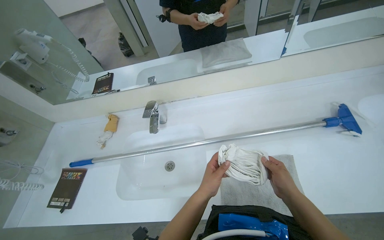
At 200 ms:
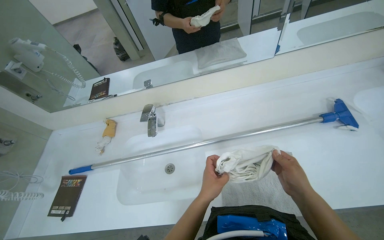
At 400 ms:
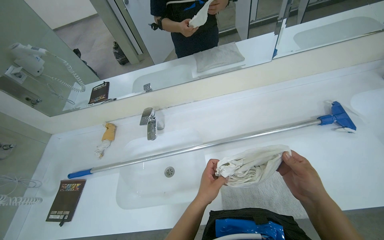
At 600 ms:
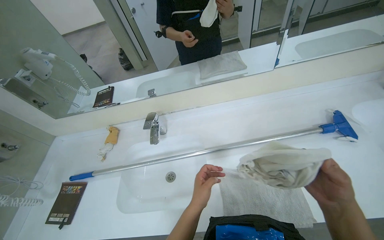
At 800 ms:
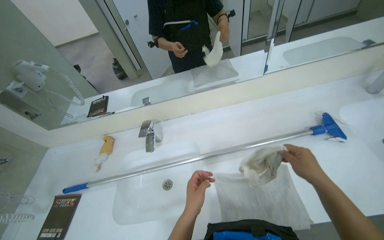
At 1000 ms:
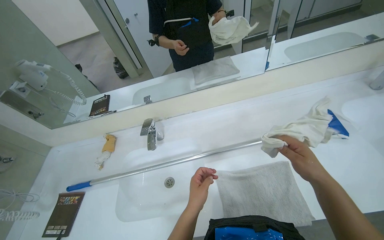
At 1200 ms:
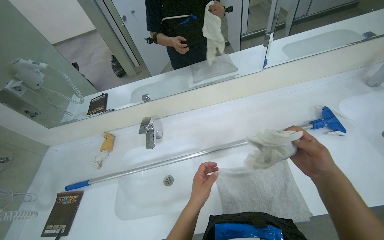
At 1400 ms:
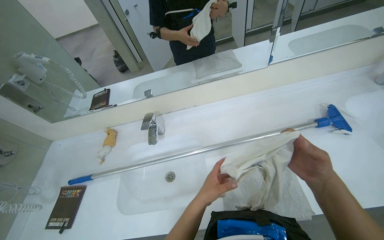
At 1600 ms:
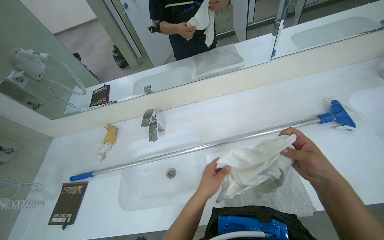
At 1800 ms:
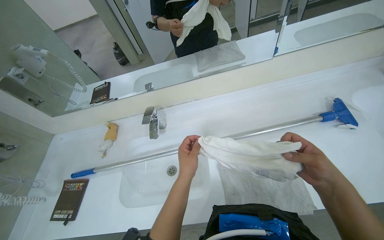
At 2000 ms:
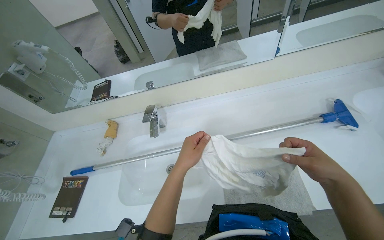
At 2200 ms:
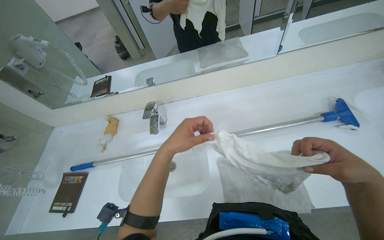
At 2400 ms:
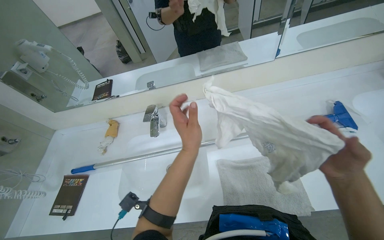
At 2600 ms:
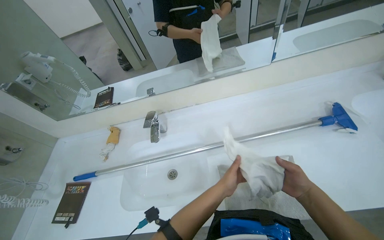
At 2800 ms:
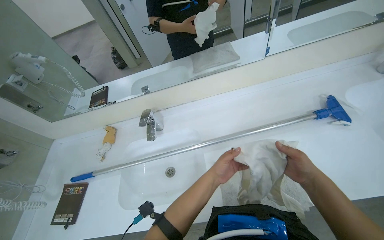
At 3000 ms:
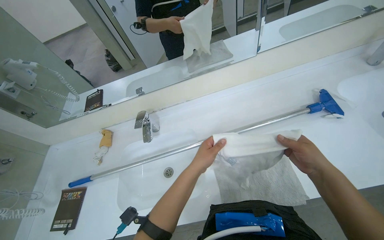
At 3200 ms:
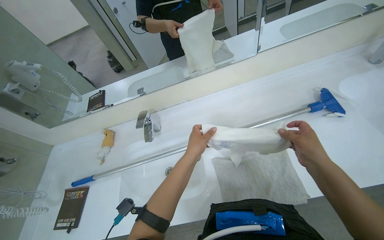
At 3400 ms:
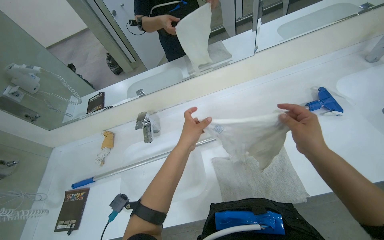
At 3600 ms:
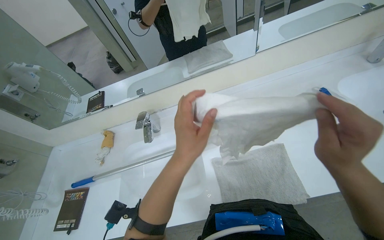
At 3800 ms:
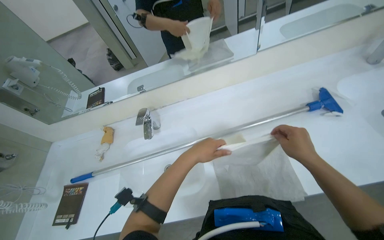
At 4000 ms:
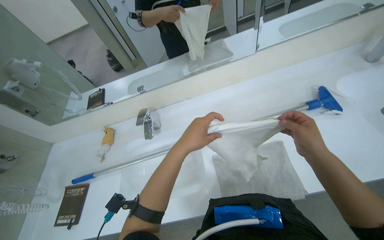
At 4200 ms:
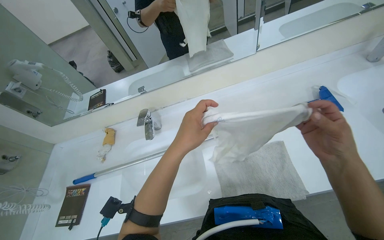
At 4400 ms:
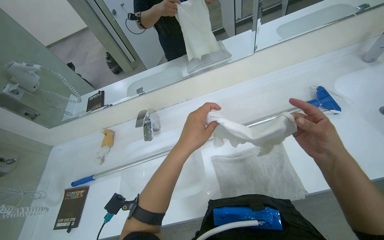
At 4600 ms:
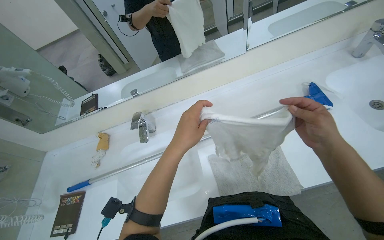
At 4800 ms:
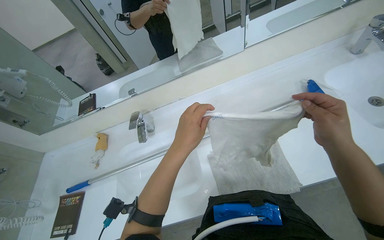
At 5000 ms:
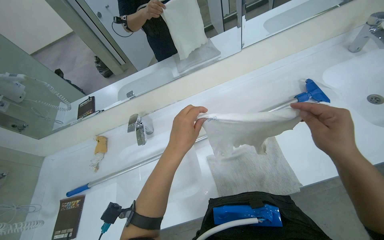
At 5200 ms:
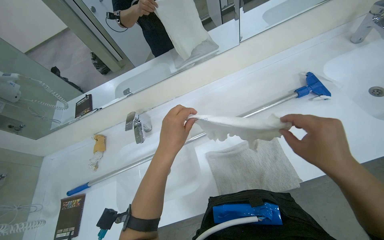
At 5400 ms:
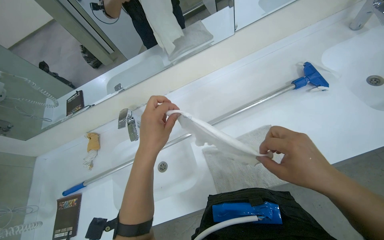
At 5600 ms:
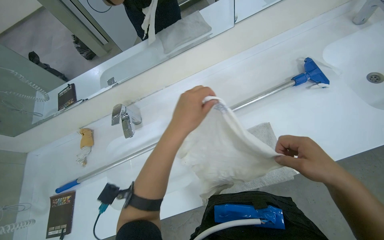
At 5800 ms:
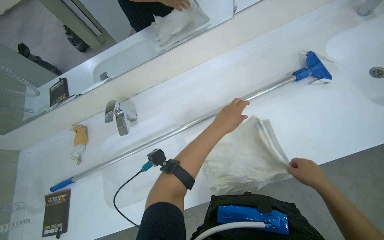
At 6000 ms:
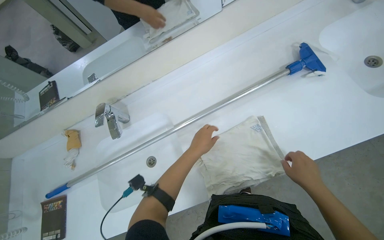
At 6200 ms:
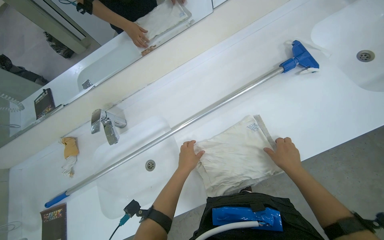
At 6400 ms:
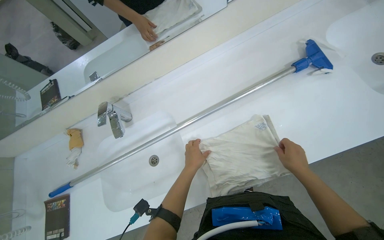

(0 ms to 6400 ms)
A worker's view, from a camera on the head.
Job: managing laundry.
The whole recording: Folding clean cloths. The worker folds several clean cloths on the counter.
0 ms - 1600 ms: The right hand moves nearer and farther over some 10 cm, changing direction 2 times.
1600 ms - 3200 ms: The left hand goes up and down the picture, about 15 cm each way, reversing 2 times.
3200 ms - 4800 ms: The right hand goes nearer and farther, approximately 15 cm each way, reversing 2 times, while the left hand swings nearer and farther, roughly 10 cm each way, with 2 reversals.
4800 ms - 6400 ms: The camera pitches downward, by roughly 10 degrees. The left hand shifts about 30 cm farther from the camera, while the right hand goes some 25 cm farther from the camera and down the picture.

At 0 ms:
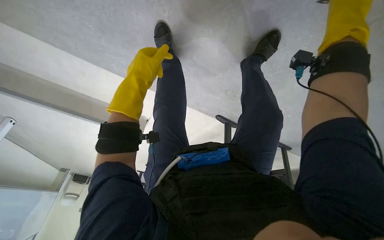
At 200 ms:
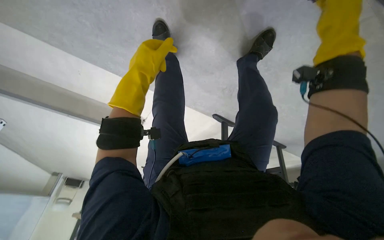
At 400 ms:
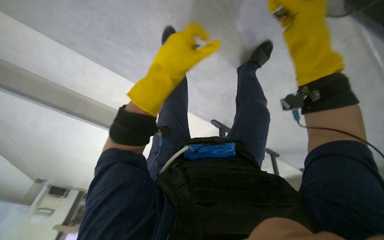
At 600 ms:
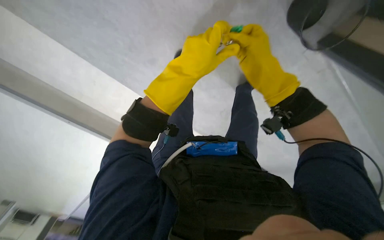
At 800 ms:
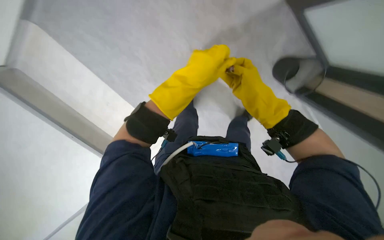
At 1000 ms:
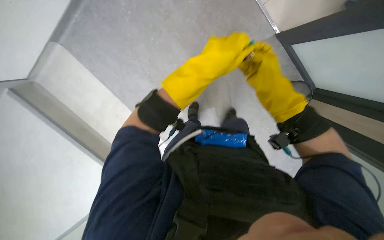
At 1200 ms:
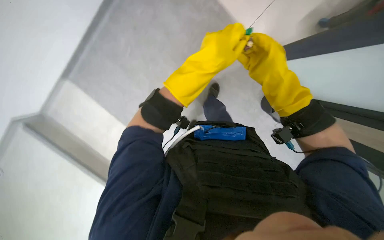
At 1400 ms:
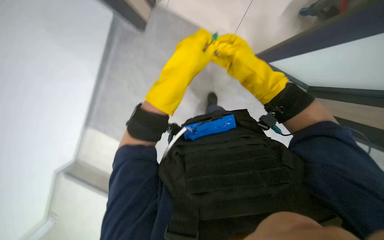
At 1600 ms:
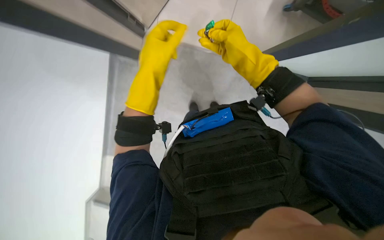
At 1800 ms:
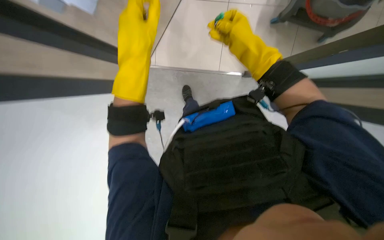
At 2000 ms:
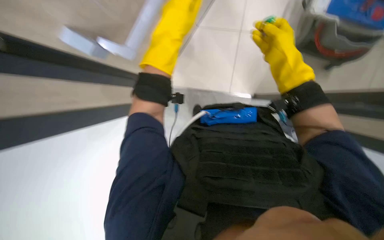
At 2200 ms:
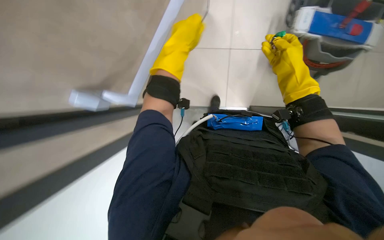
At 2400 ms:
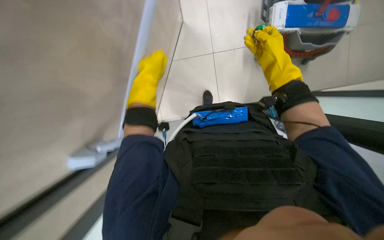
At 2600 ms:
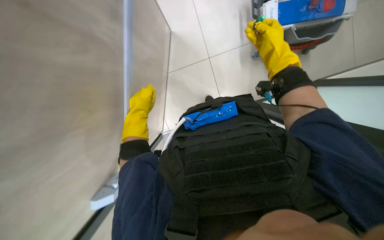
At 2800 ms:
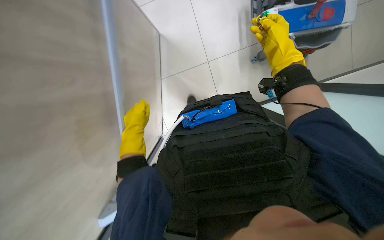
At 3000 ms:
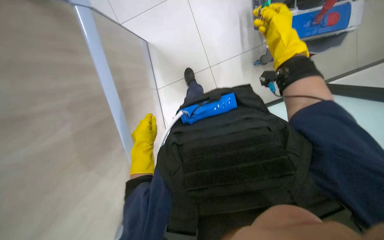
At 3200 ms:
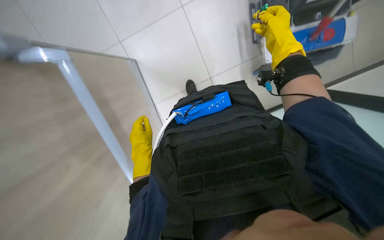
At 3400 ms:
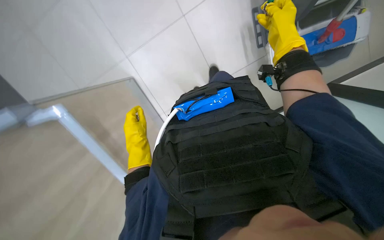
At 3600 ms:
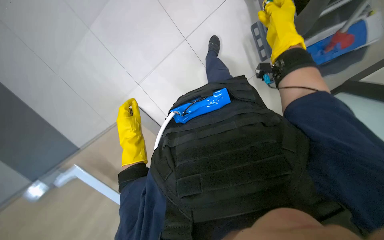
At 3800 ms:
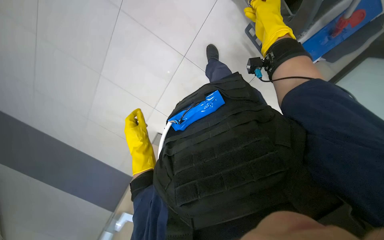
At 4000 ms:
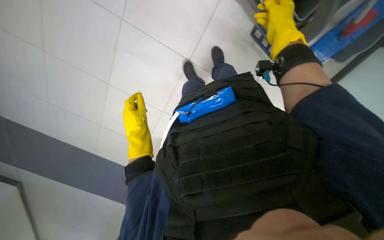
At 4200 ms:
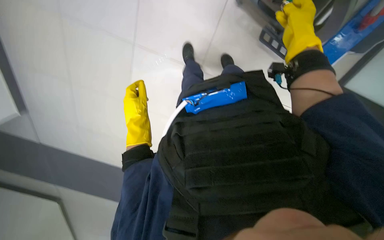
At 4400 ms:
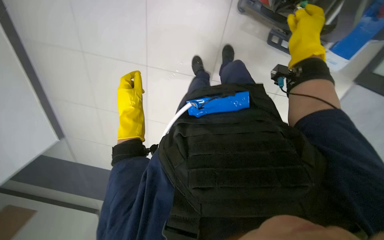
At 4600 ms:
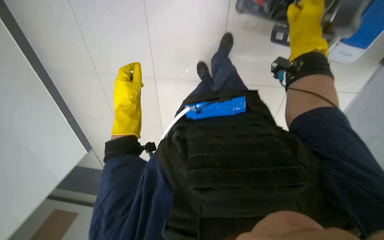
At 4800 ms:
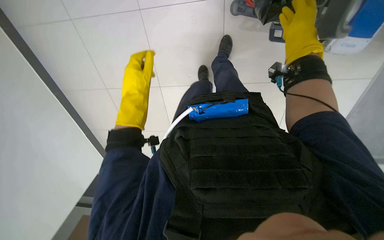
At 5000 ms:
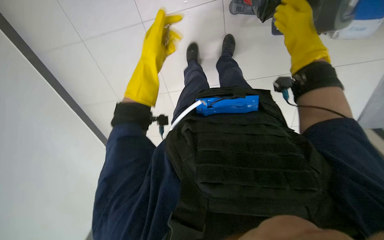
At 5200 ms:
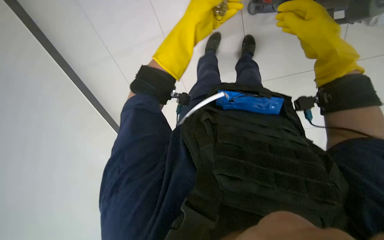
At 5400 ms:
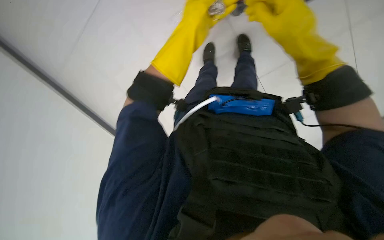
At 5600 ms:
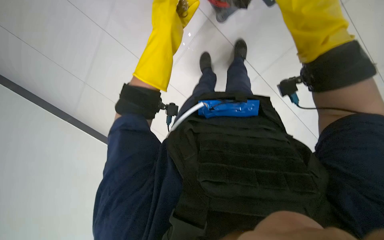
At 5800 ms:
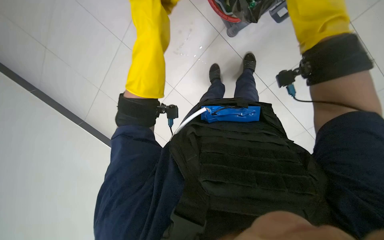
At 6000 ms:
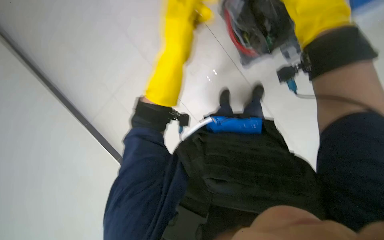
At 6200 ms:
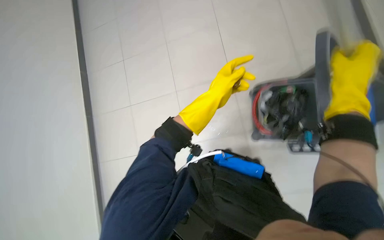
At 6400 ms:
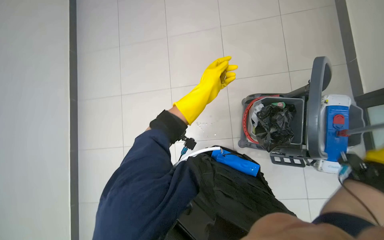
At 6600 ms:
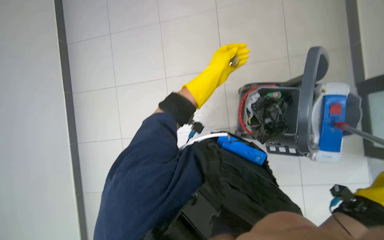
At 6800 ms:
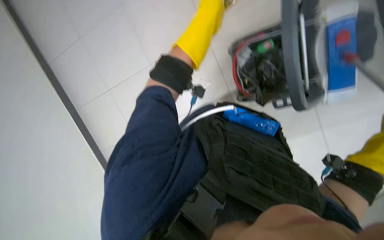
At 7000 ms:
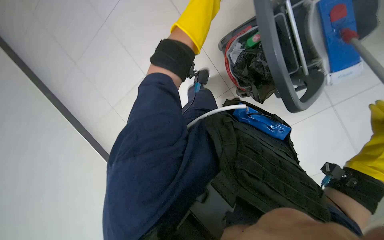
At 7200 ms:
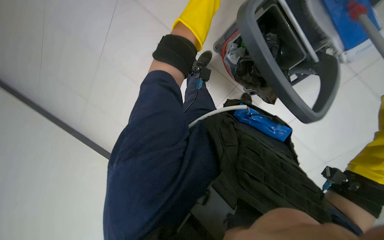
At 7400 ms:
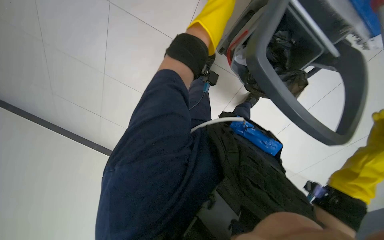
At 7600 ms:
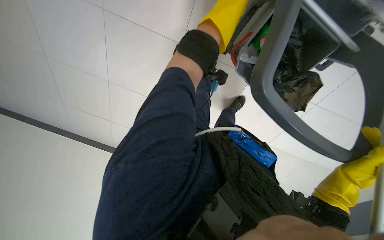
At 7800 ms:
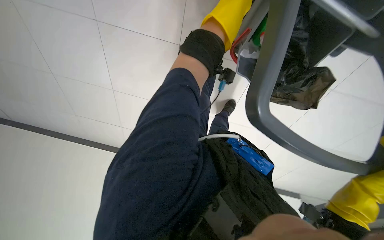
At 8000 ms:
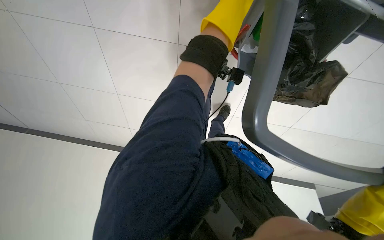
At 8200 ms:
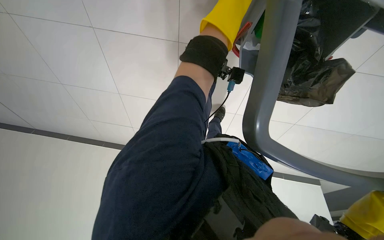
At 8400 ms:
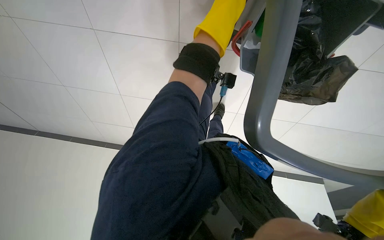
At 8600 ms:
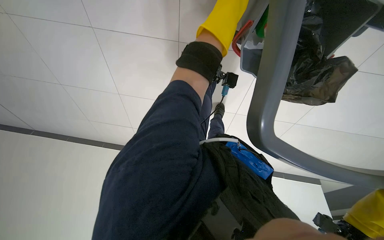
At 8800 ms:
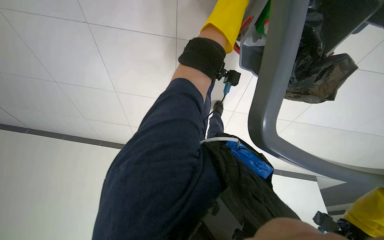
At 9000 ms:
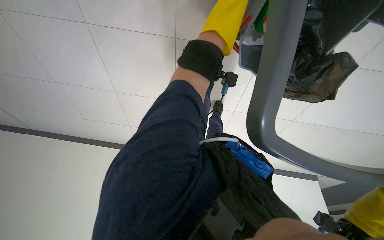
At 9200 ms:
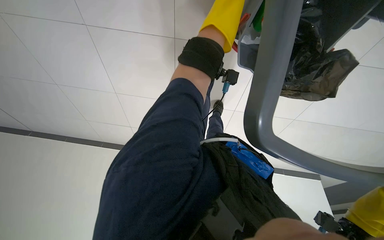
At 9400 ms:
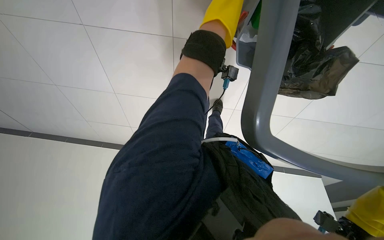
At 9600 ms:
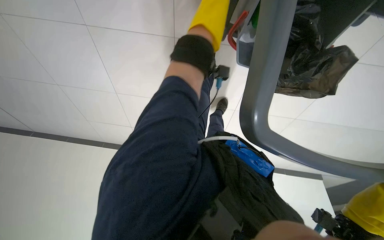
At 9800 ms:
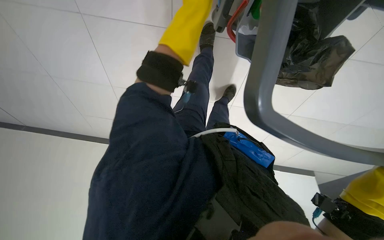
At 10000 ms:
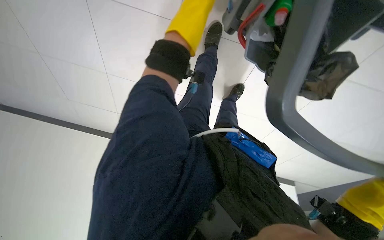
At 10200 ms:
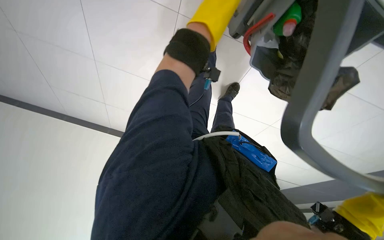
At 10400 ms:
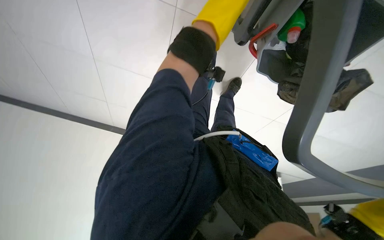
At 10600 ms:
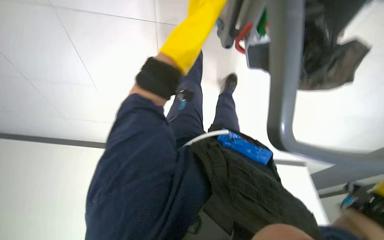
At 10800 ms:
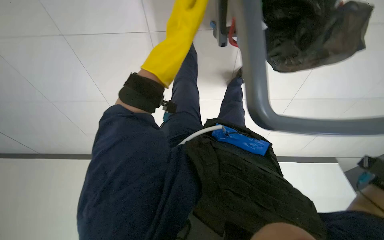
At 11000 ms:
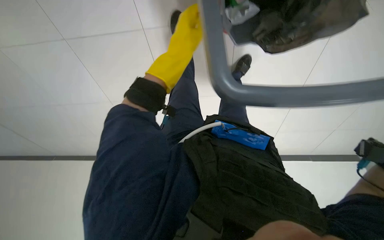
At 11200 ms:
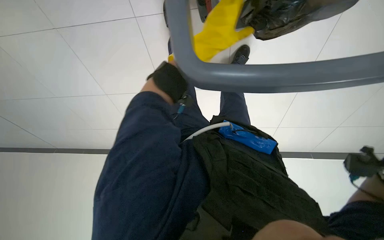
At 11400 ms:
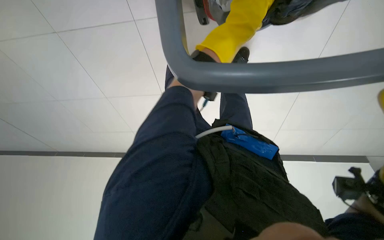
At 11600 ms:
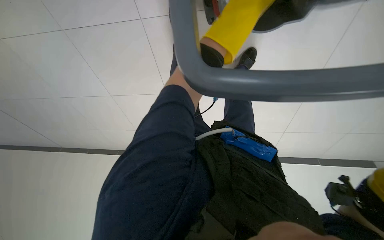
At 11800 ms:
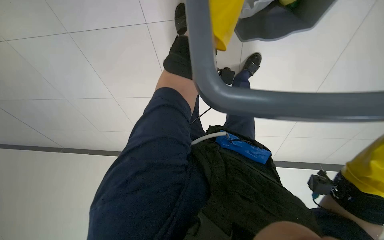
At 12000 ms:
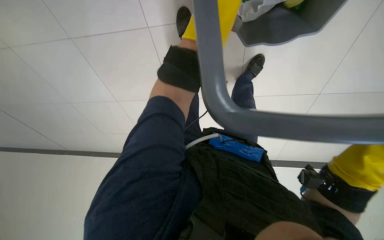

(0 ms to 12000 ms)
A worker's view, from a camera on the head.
Job: organizing items.
The whole recording: Organizing cleaning cart tools. The worker organizes various cleaning tools on the cart, including a spray bottle, mop, and cloth.
0 ms - 1600 ms: The wearer looks about 15 degrees further upward. The left hand shifts about 20 cm nearer to the camera, and travels to the right and back again, some 10 cm each way.
1600 ms - 3000 ms: The left hand is displaced farther from the camera, down the picture and to the left by about 25 cm. Meanwhile the right hand shifts roughly 10 cm to the right.
3000 ms - 4400 ms: The left hand goes some 15 cm up the picture and nearer to the camera.
4400 ms - 6000 ms: The left hand heads nearer to the camera and up the picture, covering roughly 25 cm, while the right hand heads nearer to the camera, covering roughly 15 cm.
9000 ms - 10400 ms: The left hand reaches roughly 40 cm farther from the camera, then returns.
10400 ms - 12000 ms: The left hand shifts roughly 50 cm up the picture, farther from the camera and to the right.
